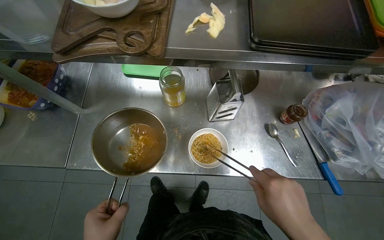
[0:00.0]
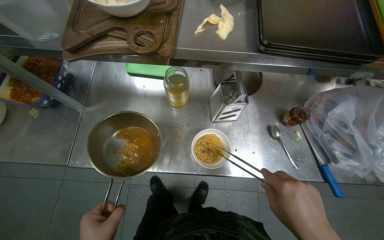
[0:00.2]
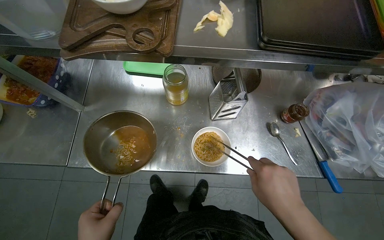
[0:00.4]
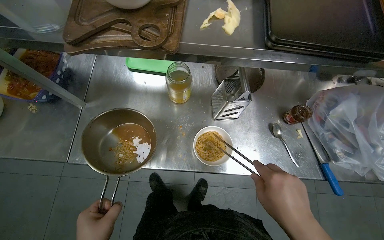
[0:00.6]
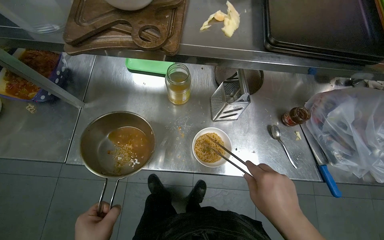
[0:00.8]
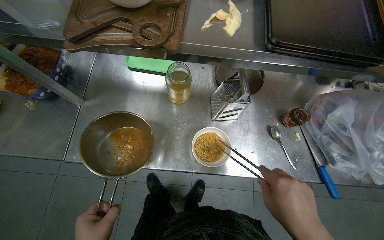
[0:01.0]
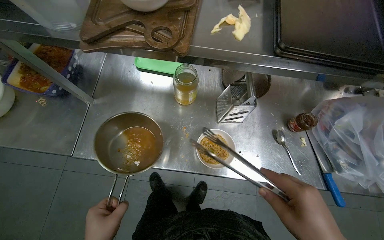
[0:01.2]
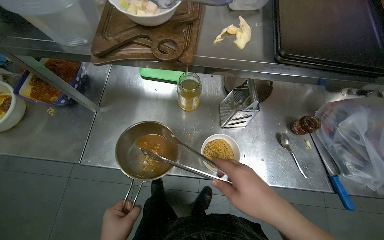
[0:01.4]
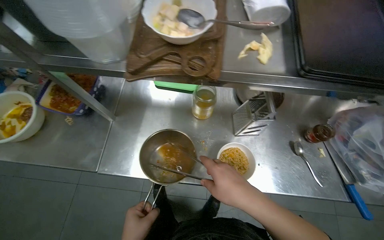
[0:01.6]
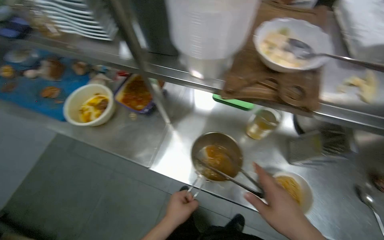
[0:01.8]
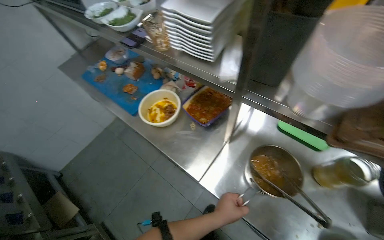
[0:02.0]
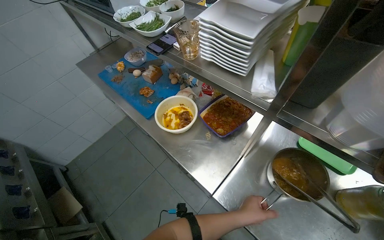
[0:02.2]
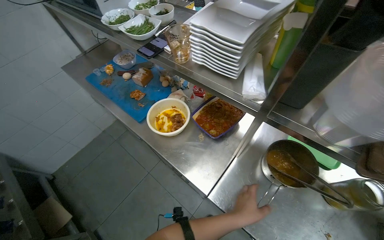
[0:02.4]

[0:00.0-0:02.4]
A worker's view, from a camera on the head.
Job: preparing food.
The whole recording: Serving noodles into bowl. The worker uses tongs to transfer noodles from a pot into a small white bowl.
0:01.2 to 0:02.4: The camera is carried to the left, some 40 cm. The head turns to the left by approximately 35 degrees. The wearer looks some 10 degrees further upward.

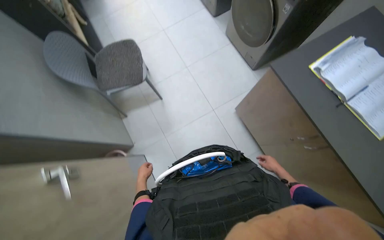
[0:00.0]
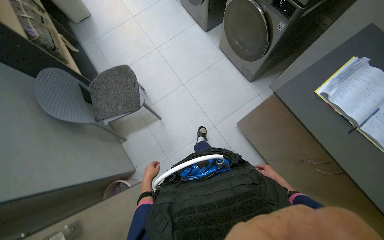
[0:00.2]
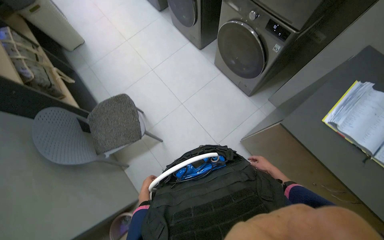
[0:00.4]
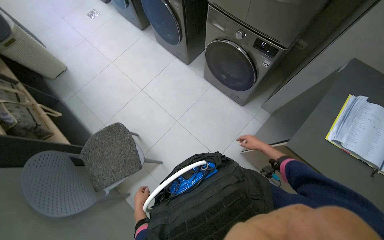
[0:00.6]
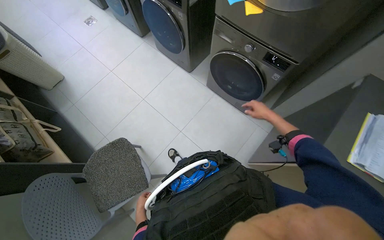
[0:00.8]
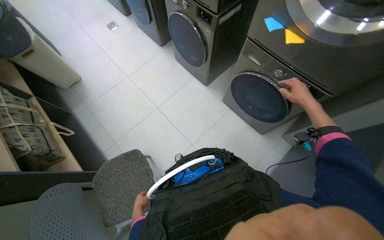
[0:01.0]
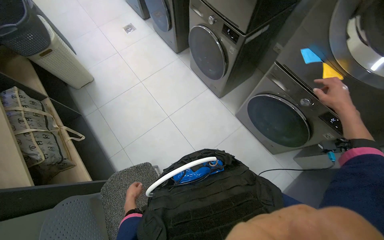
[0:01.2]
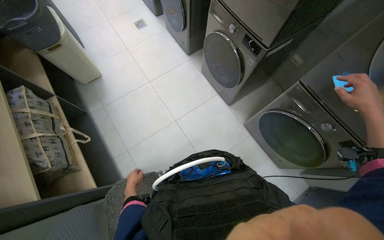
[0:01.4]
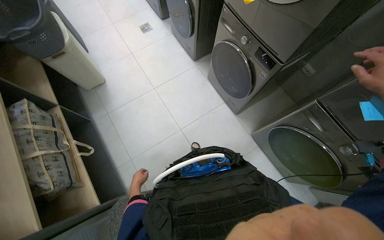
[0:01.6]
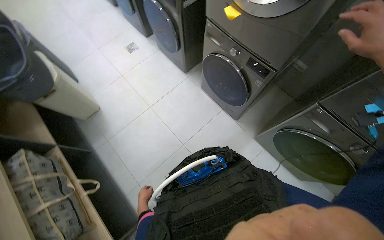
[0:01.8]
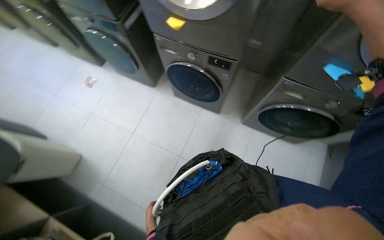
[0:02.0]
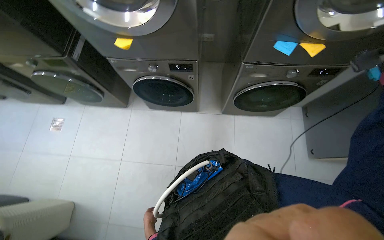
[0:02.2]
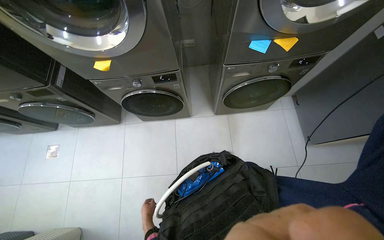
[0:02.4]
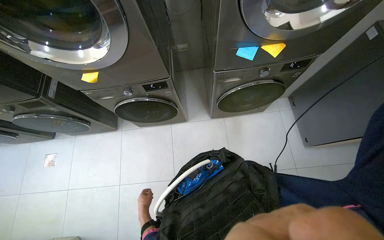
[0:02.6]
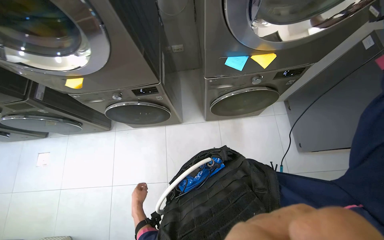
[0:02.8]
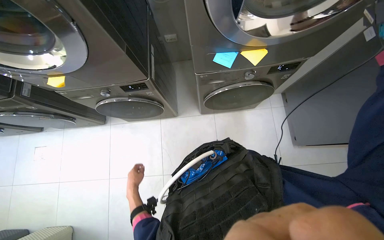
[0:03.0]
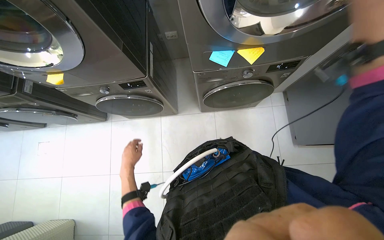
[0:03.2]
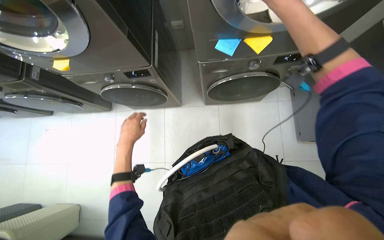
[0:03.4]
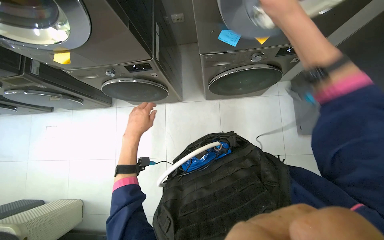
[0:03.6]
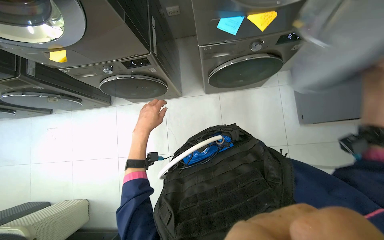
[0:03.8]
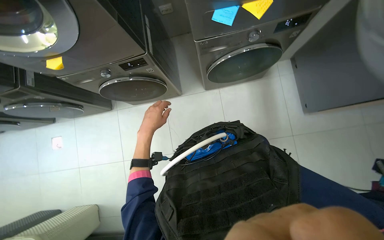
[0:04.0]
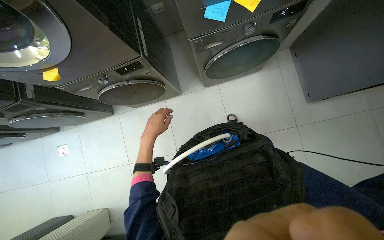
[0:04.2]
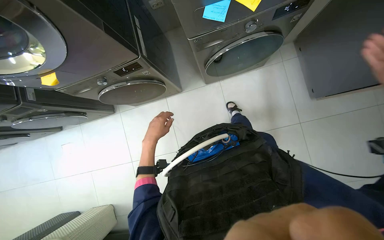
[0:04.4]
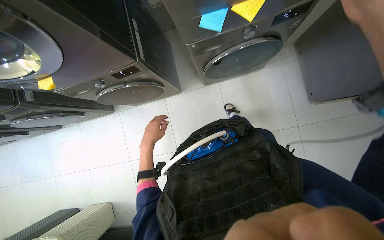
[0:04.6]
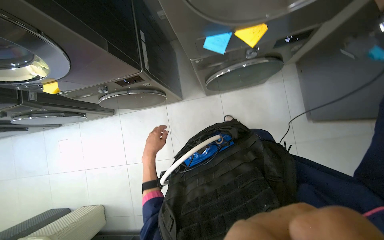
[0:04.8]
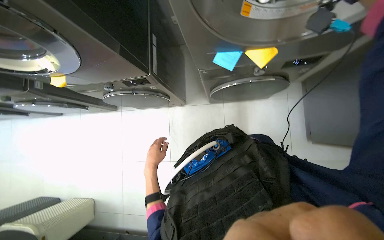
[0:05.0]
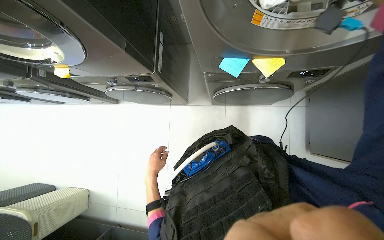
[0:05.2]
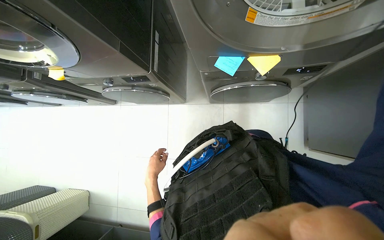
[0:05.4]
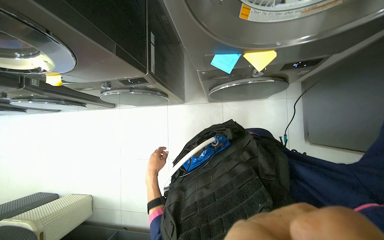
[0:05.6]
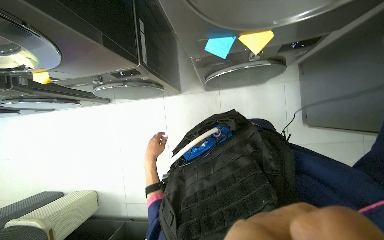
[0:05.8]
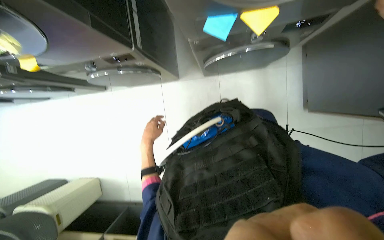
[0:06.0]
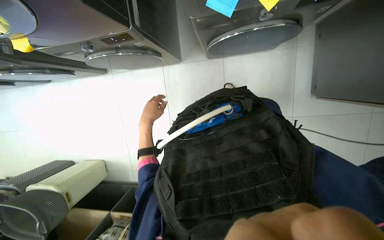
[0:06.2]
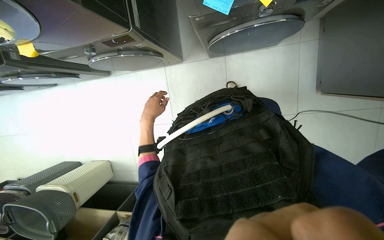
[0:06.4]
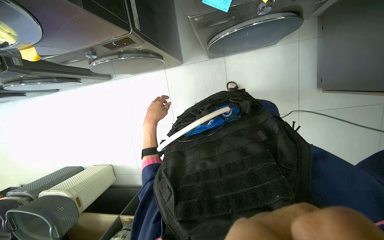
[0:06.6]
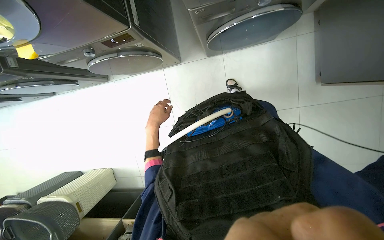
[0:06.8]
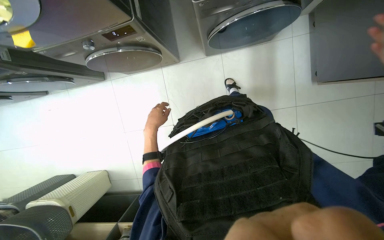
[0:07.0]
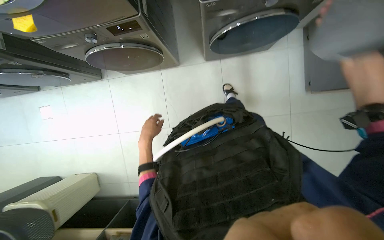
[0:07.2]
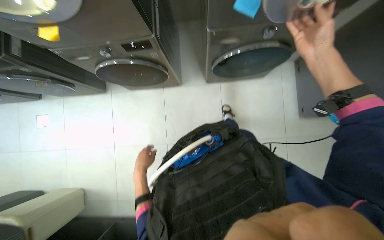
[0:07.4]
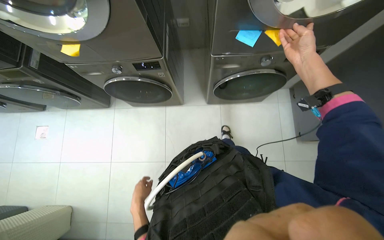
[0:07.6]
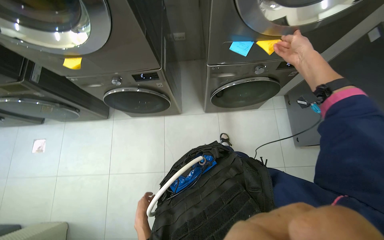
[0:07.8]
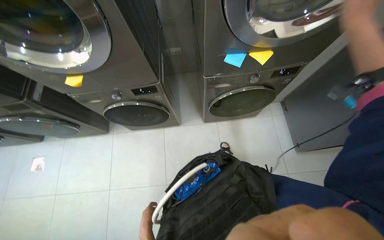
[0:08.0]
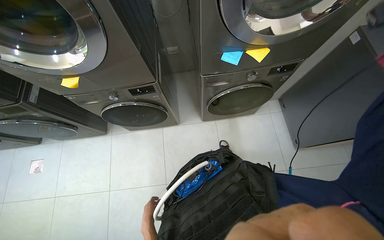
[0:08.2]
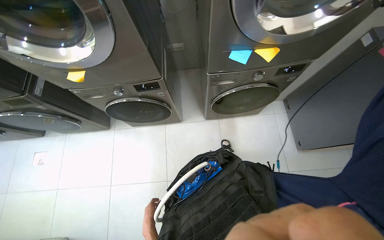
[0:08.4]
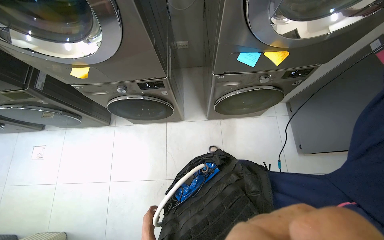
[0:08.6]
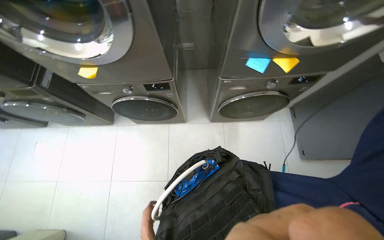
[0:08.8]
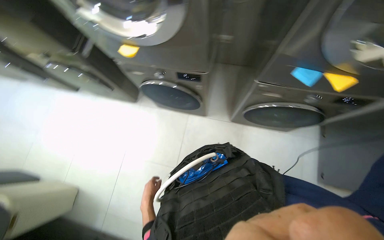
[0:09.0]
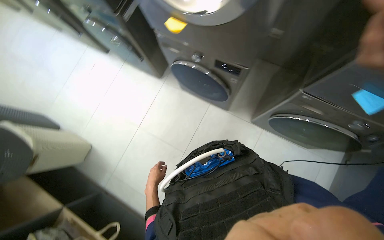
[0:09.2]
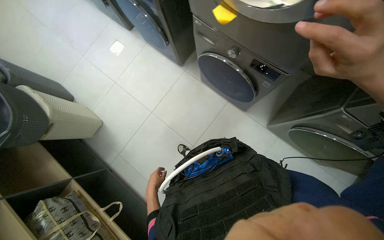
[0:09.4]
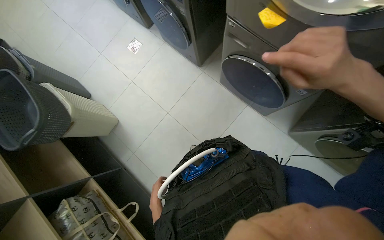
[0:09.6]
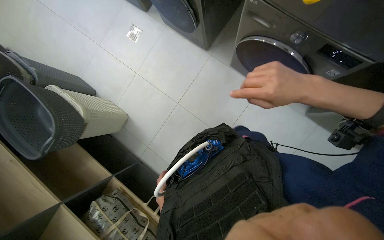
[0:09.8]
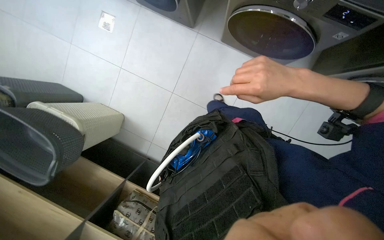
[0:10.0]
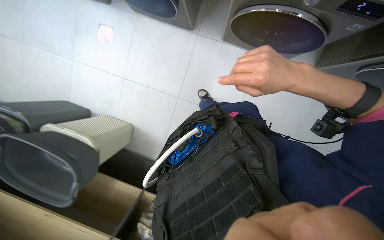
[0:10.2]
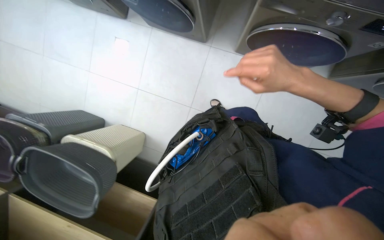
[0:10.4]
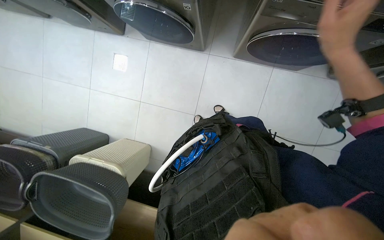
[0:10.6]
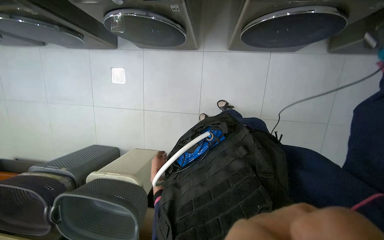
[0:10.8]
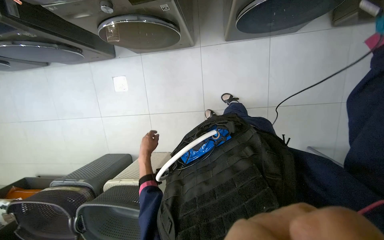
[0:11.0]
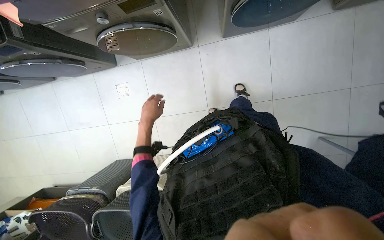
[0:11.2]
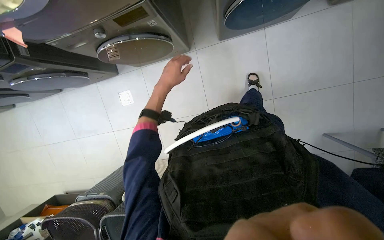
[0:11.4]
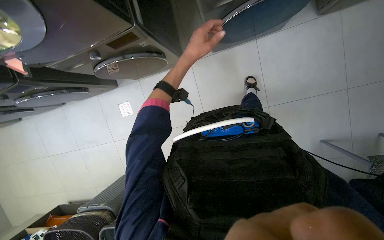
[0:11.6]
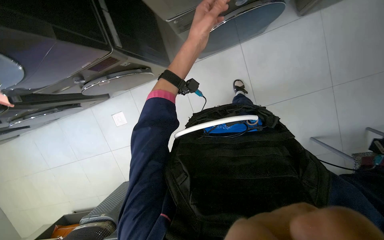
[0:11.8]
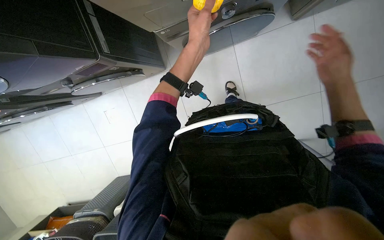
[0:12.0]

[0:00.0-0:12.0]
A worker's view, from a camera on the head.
Job: managing laundry.
The whole recording: Operating washing machines. The worker interacts with washing machine controls, wipes the surfaces, and transfers clothes between machines and into a basket.
0:00.0 to 0:01.6: The camera is carried some 1 m.
0:01.6 to 0:03.0: The wearer looks some 65 degrees further to the right.
0:03.0 to 0:04.4: The left hand moves up the picture, about 15 cm.
0:04.4 to 0:06.0: The left hand travels down the picture and back again, roughly 10 cm each way.
0:06.0 to 0:07.6: The left hand shifts roughly 25 cm down the picture.
0:07.6 to 0:09.0: The left hand goes down the picture and returns, approximately 10 cm each way.
0:09.0 to 0:10.4: The camera travels roughly 70 cm. The view tilts some 25 degrees downward.
0:10.4 to 0:12.0: Everything in view rotates some 35 degrees counterclockwise.

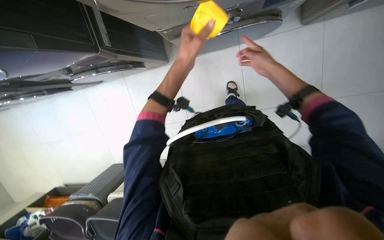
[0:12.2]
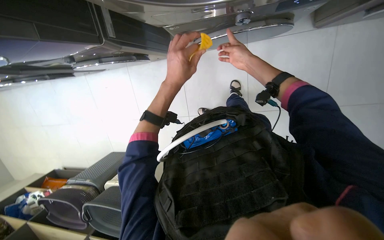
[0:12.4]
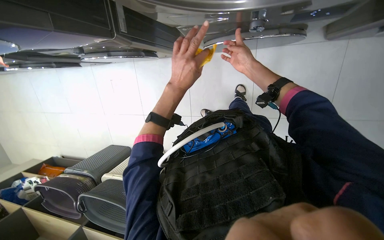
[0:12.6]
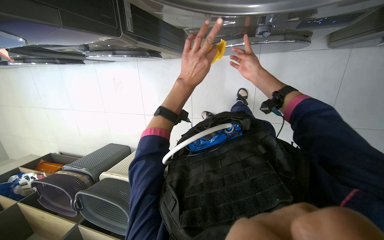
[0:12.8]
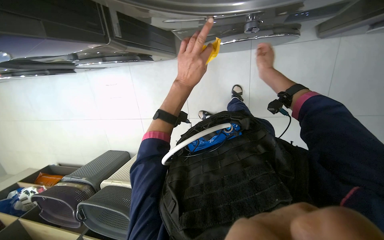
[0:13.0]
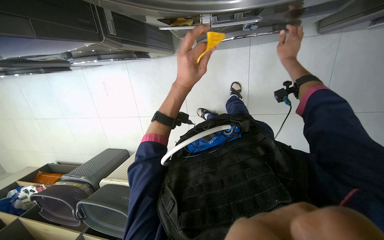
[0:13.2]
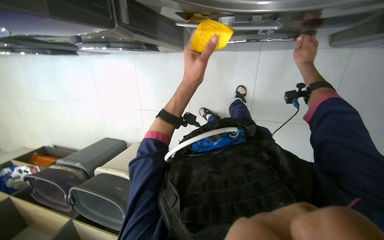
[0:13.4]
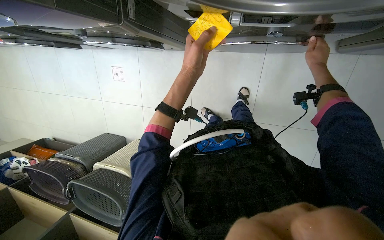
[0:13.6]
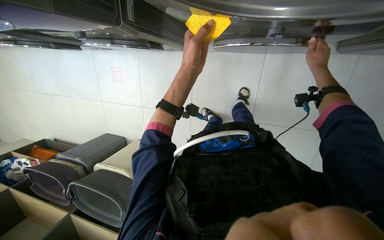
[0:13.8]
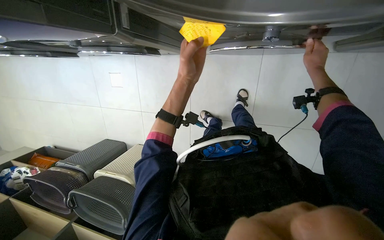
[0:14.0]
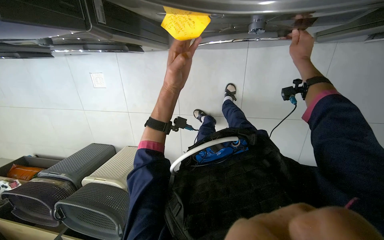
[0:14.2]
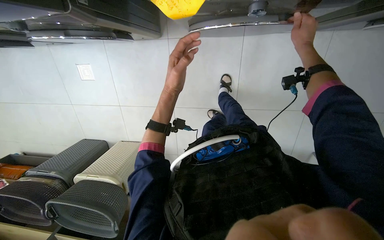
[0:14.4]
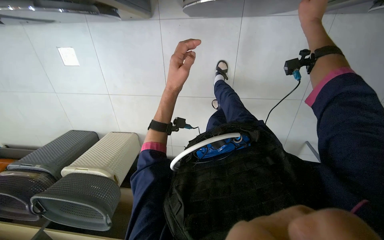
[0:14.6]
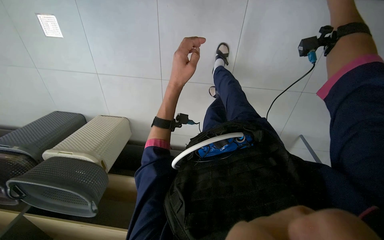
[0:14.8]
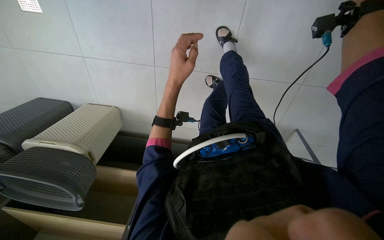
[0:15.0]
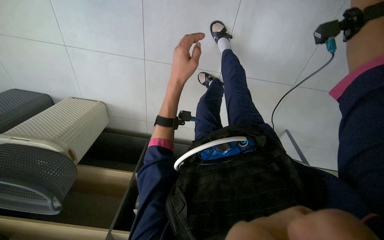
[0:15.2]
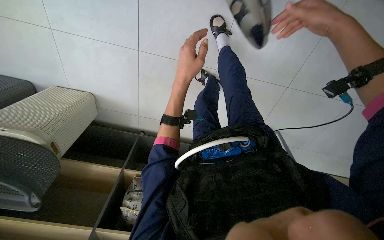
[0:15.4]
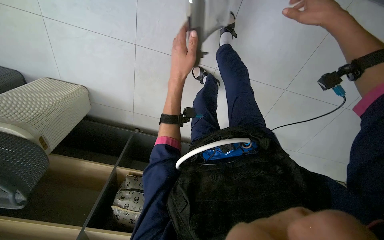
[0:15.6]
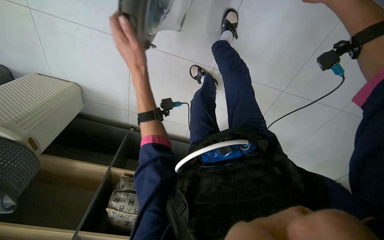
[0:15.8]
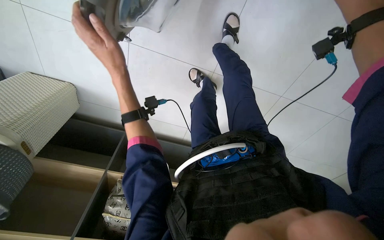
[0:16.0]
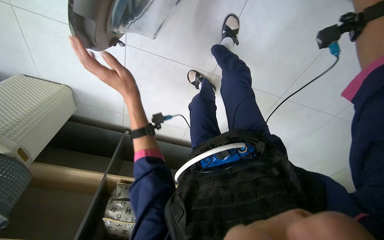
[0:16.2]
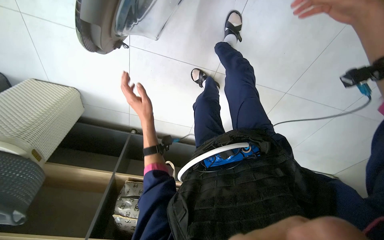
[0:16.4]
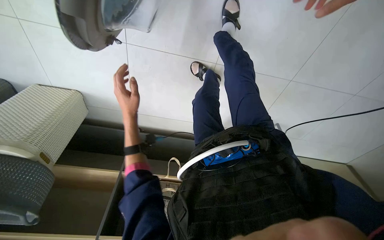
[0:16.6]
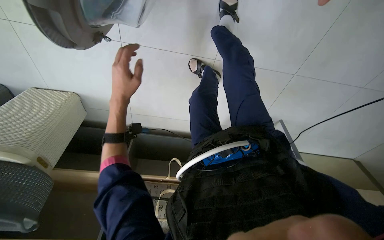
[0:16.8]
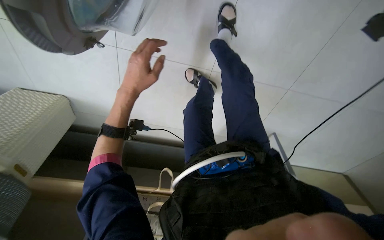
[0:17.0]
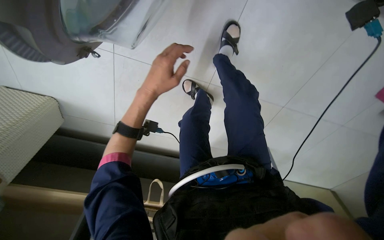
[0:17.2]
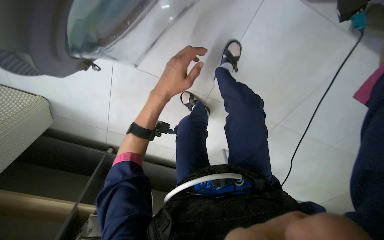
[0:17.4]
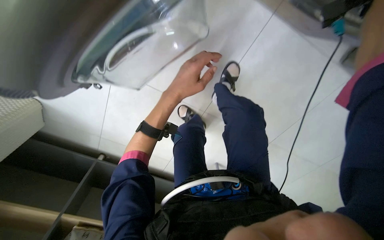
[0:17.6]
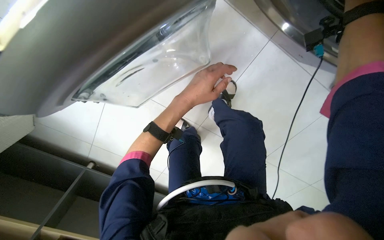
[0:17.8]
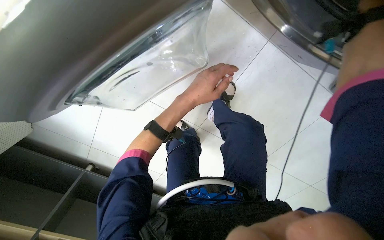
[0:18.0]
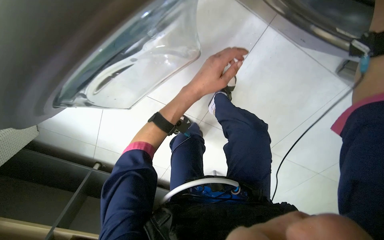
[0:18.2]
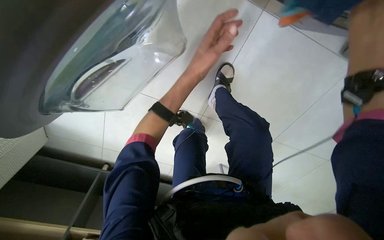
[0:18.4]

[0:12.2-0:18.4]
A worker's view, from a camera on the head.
Job: managing laundry.
The whole recording: Operating washing machines. The worker interacts with washing machine controls, wipes the surfaces, and transfers clothes between machines and into a basket.
0:12.2 to 0:13.8: The right hand travels to the right by some 10 cm.
0:13.8 to 0:15.4: The camera is aimed about 20 degrees further to the right. The camera pitches downward, by about 15 degrees. The left hand shifts about 15 cm down the picture.
0:15.4 to 0:16.8: The left hand heads to the left, covering about 15 cm.
0:16.8 to 0:18.4: The camera is aimed roughly 15 degrees further to the right. The camera pitches upward, by roughly 25 degrees.
